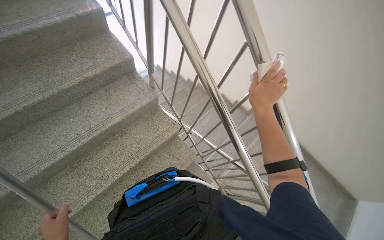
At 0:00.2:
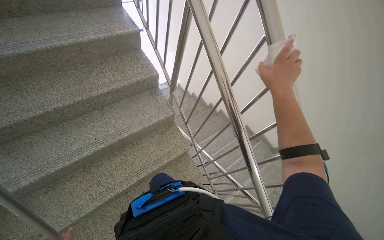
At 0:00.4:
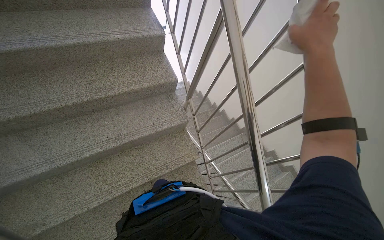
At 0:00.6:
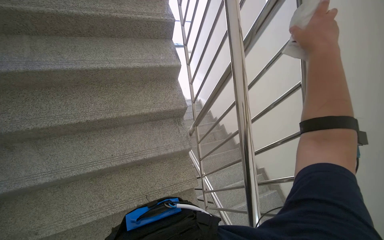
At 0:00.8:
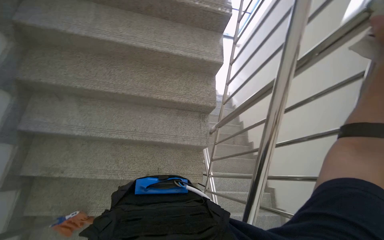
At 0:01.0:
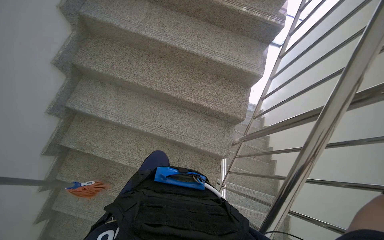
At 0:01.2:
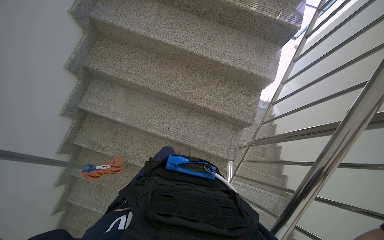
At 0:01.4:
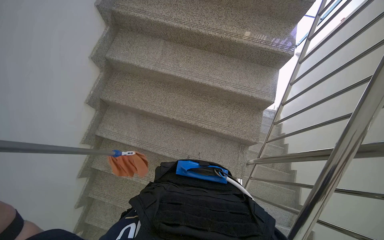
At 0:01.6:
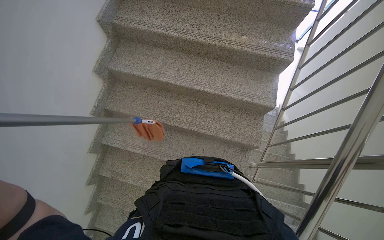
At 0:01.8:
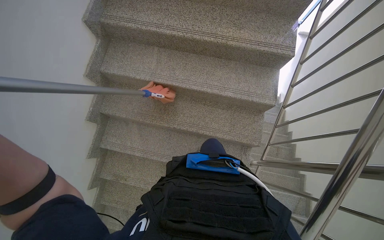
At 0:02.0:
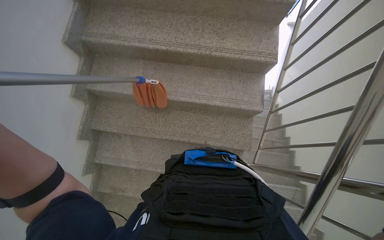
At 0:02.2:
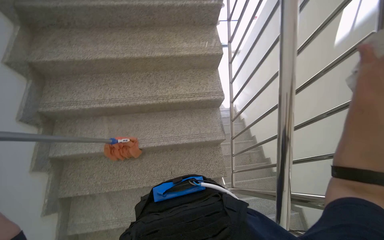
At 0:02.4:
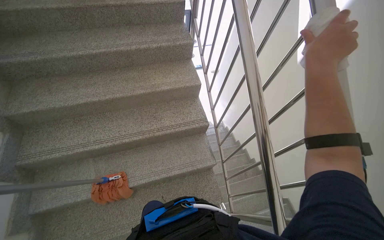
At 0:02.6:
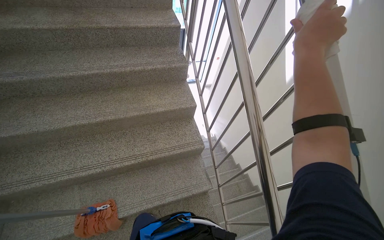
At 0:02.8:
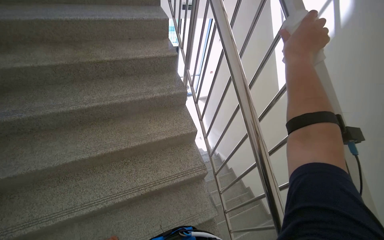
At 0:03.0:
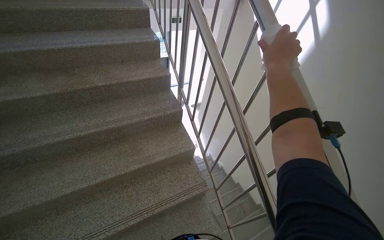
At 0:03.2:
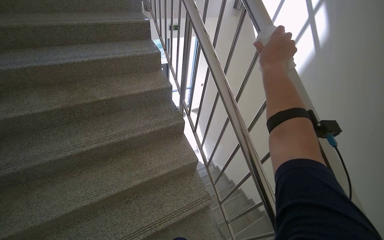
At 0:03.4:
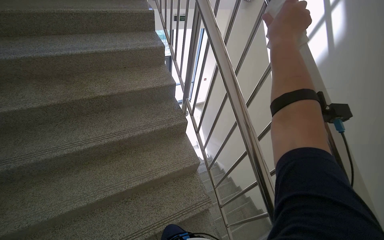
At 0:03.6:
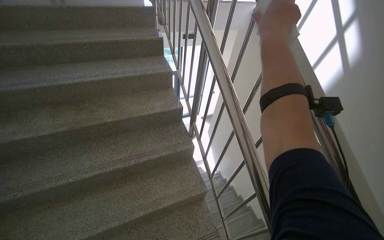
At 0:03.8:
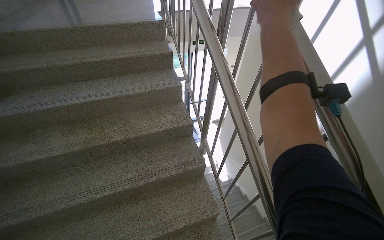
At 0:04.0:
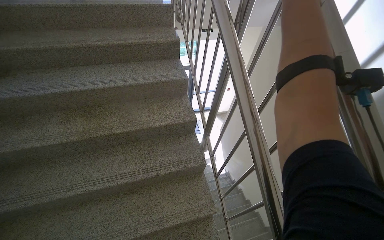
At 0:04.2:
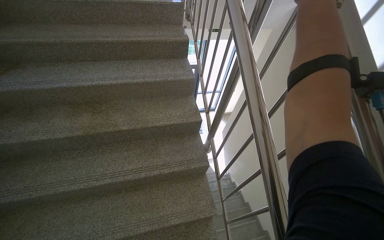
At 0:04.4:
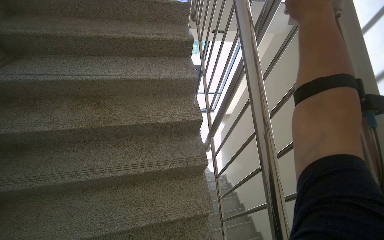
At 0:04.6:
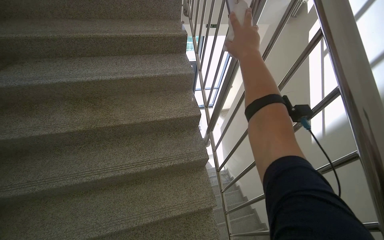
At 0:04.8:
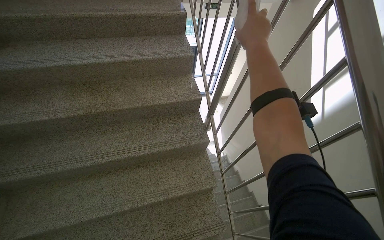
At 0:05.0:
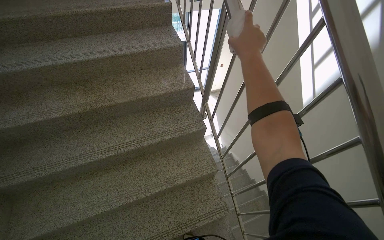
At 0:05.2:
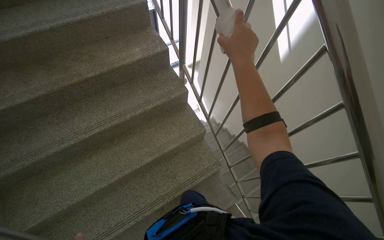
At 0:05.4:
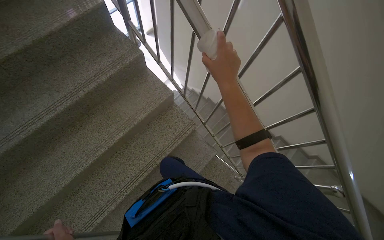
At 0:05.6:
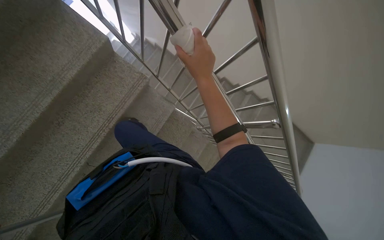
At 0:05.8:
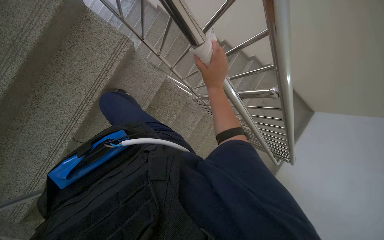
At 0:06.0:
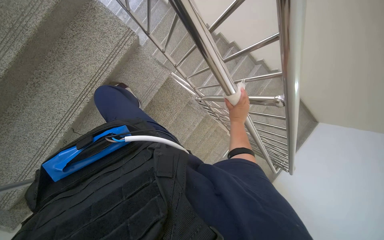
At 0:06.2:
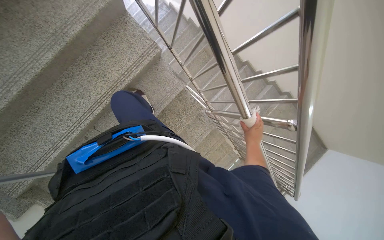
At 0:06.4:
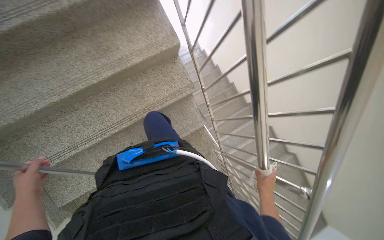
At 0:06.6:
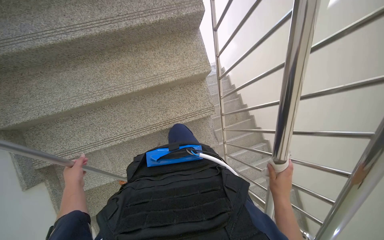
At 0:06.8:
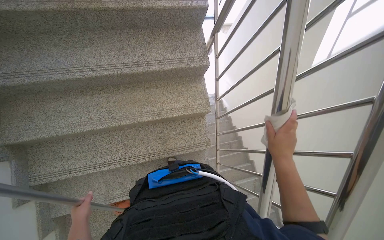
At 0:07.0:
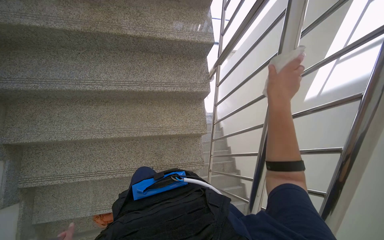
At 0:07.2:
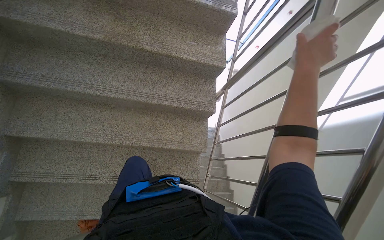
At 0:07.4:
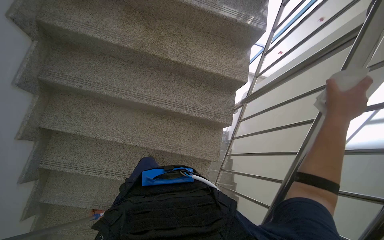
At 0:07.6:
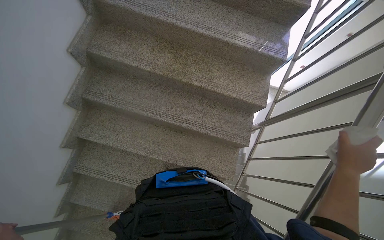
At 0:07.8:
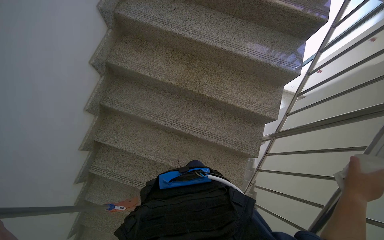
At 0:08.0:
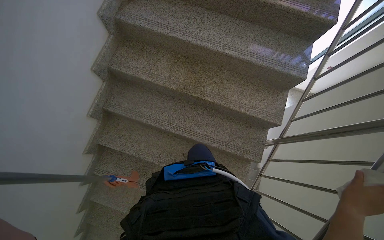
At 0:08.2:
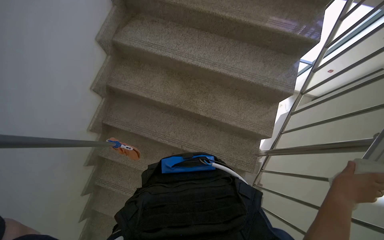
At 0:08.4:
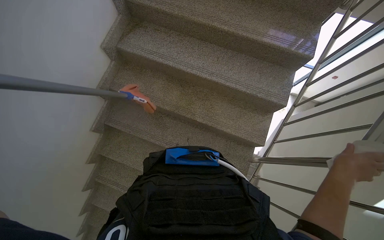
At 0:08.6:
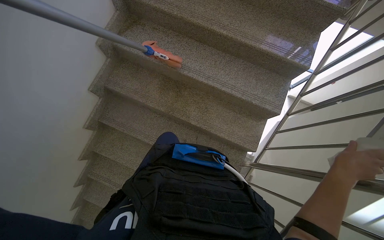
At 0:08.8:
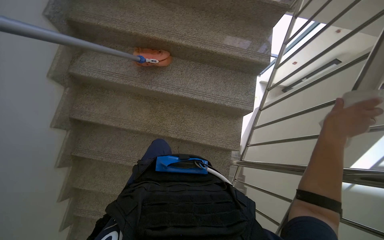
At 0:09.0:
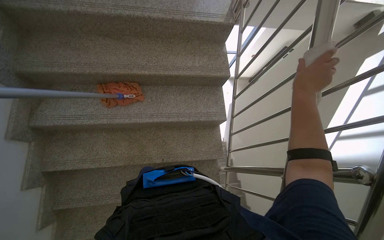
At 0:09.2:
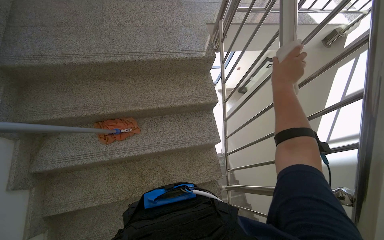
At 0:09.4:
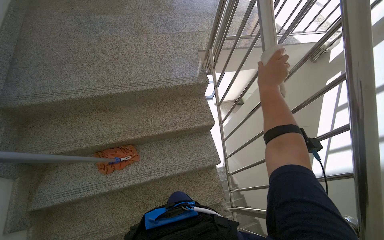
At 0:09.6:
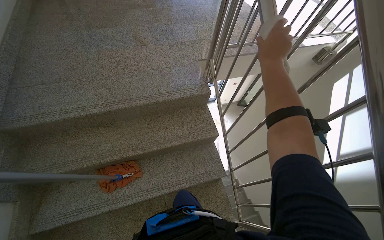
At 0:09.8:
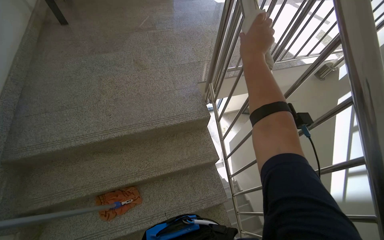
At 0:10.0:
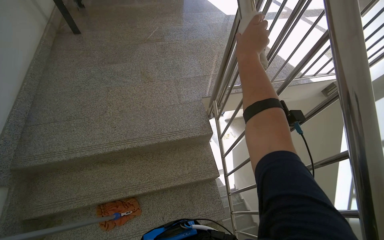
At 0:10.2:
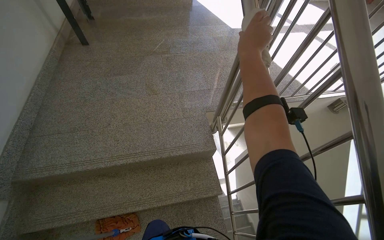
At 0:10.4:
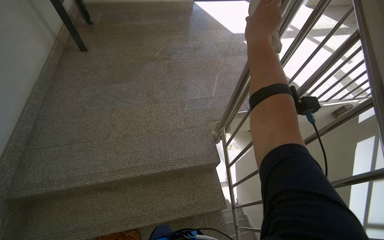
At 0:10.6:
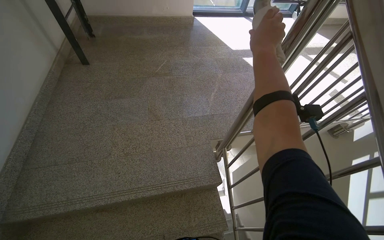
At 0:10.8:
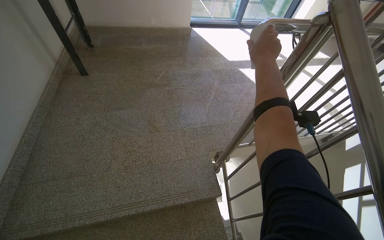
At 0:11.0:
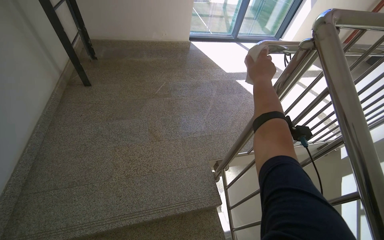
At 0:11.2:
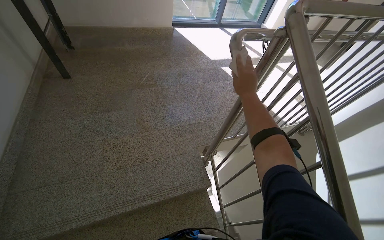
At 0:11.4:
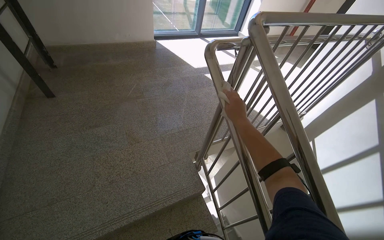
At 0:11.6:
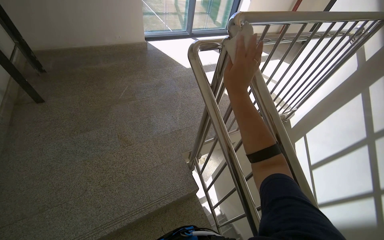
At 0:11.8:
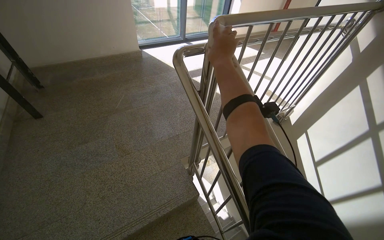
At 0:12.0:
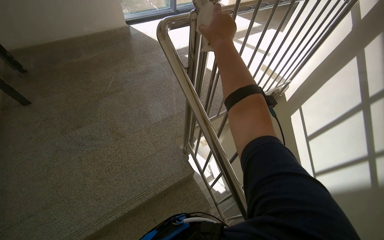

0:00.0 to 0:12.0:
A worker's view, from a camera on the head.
Job: wiping surfaces.
The whole recording: Wiping metal handrails. The worker wipes the metal handrails of the stairs with a white cloth.
0:00.0 to 0:01.6: The head travels some 60 cm. The wearer looks about 60 degrees further to the left.
0:01.6 to 0:03.0: The camera is carried about 70 cm. The head rotates approximately 40 degrees to the right. The wearer looks approximately 25 degrees further upward.
0:03.0 to 0:04.4: The camera is carried some 50 cm.
0:04.4 to 0:06.0: The camera is carried about 50 cm. The wearer's head swings roughly 50 degrees to the right. The view tilts some 55 degrees downward.
0:06.0 to 0:07.6: The camera is carried about 70 cm. The head turns to the left by roughly 65 degrees. The wearer looks some 40 degrees further upward.
0:07.6 to 0:09.0: The head travels some 60 cm.
0:09.0 to 0:10.4: The camera travels approximately 70 cm. The wearer looks roughly 15 degrees further upward.
0:10.4 to 0:12.0: The head rotates roughly 20 degrees to the right. The right hand moves about 5 cm down the picture and comes back.

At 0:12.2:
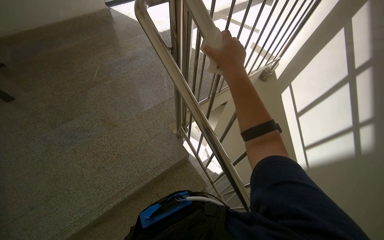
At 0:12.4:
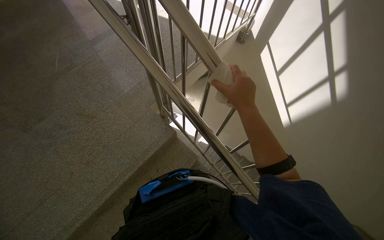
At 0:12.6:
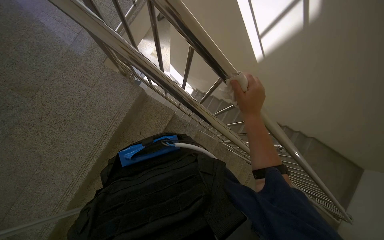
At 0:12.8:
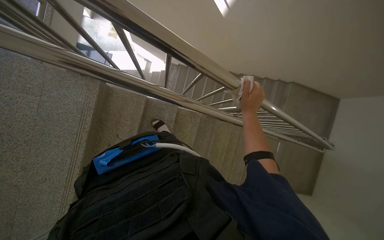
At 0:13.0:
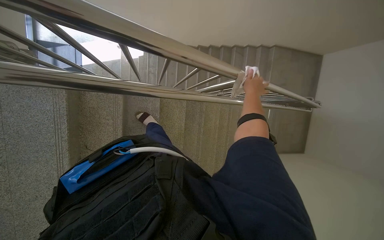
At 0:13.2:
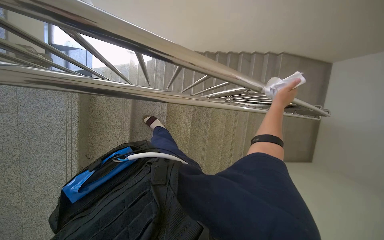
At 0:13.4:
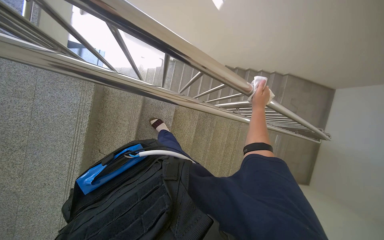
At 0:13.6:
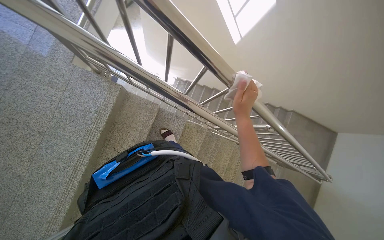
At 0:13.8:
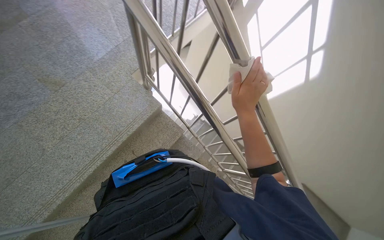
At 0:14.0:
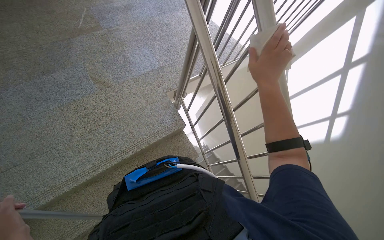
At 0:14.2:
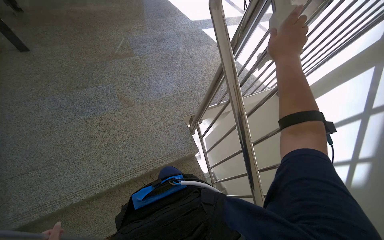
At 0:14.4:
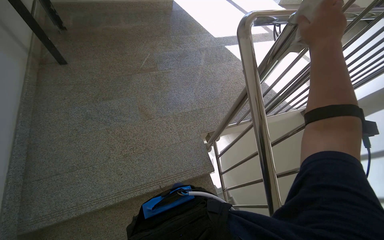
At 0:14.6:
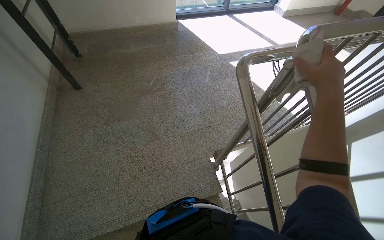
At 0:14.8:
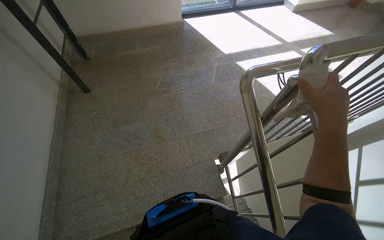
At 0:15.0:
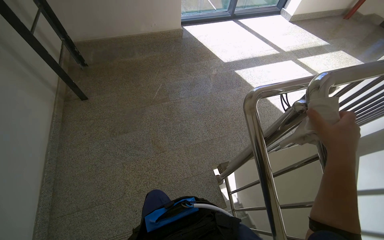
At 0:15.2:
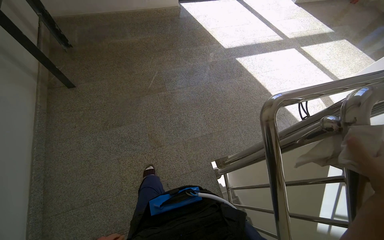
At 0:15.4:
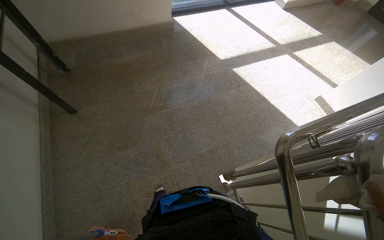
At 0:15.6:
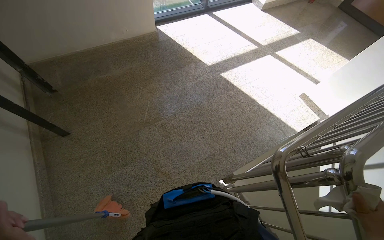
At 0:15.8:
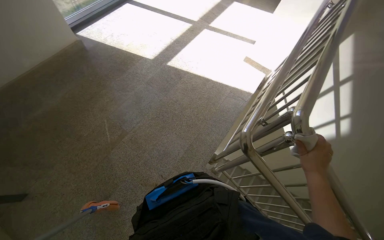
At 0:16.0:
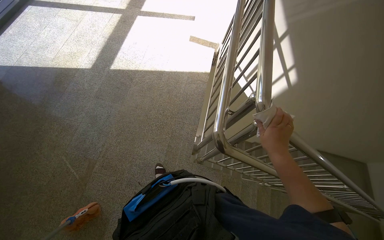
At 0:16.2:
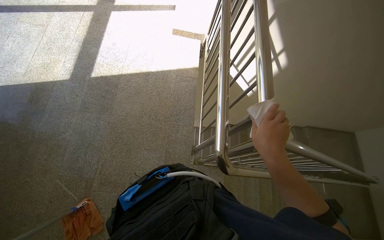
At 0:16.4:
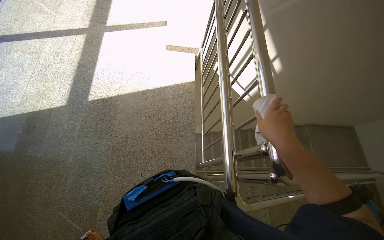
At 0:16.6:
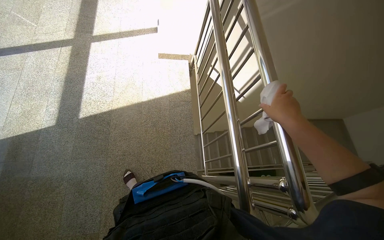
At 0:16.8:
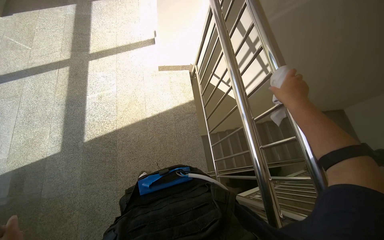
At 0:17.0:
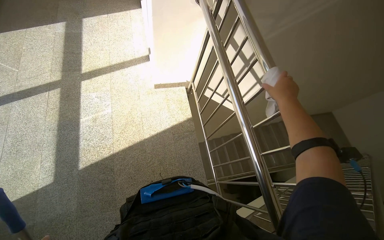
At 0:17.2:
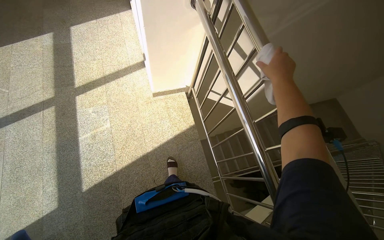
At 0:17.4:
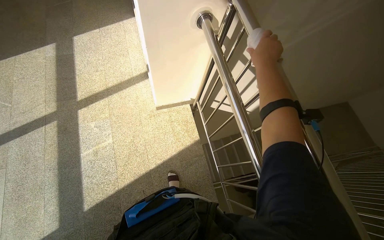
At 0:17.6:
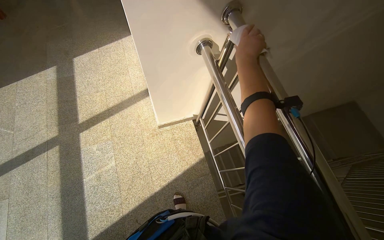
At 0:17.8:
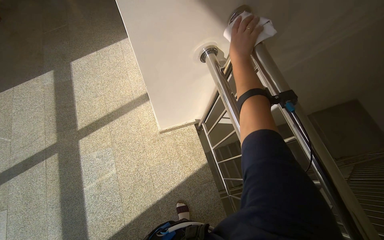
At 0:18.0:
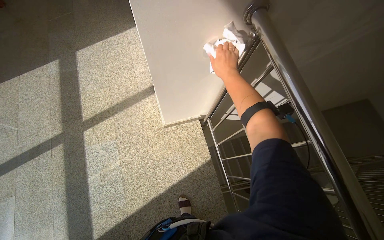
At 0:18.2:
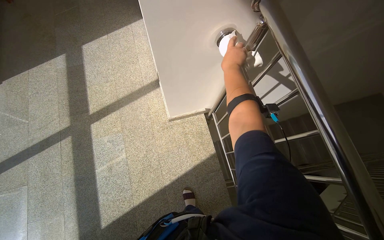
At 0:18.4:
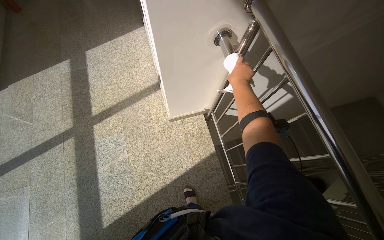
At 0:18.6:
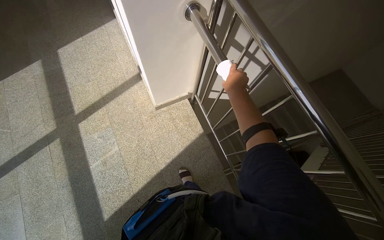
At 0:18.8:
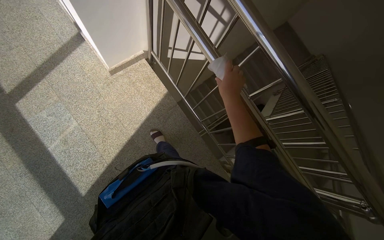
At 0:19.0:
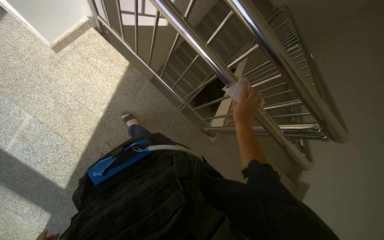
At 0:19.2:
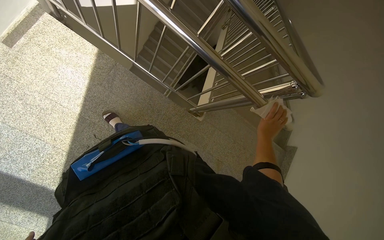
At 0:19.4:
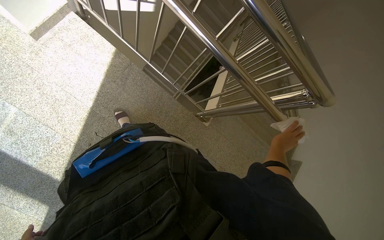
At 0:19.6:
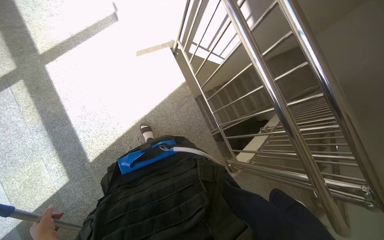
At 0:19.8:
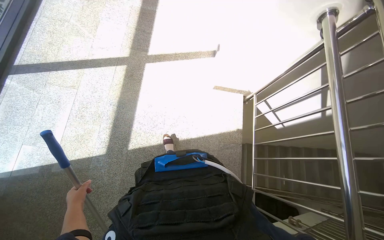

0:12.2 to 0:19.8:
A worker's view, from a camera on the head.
Job: wiping surfaces.
The whole recording: Wiping metal handrails. The worker wipes the metal handrails of the stairs with a white cloth.
0:12.2 to 0:13.8: The camera pitches downward, by roughly 20 degrees.
0:13.8 to 0:15.2: The camera is carried approximately 60 cm. The camera pitches upward, by some 15 degrees. Everything in view rotates approximately 30 degrees clockwise.
0:15.2 to 0:16.8: The wearer moves about 90 cm. The head rotates about 80 degrees to the right. The wearer looks roughly 10 degrees further downward.
0:16.8 to 0:18.2: The wearer moves roughly 80 cm.
0:18.2 to 0:19.8: The head travels some 60 cm.
